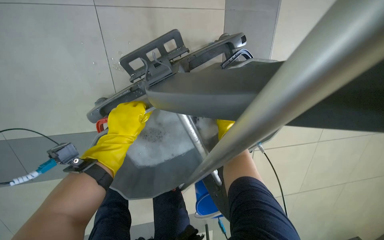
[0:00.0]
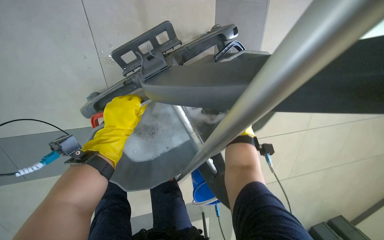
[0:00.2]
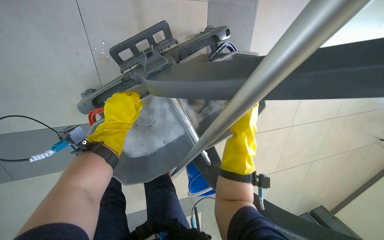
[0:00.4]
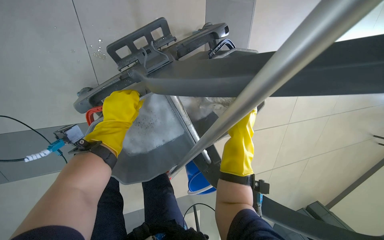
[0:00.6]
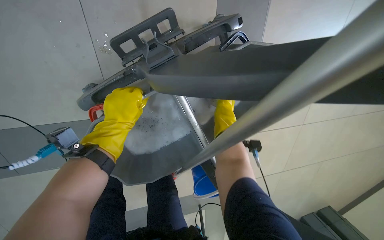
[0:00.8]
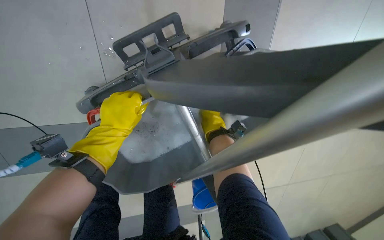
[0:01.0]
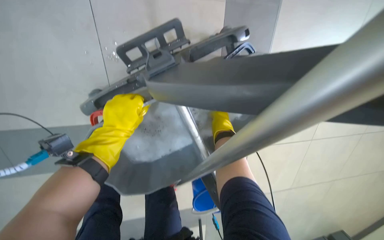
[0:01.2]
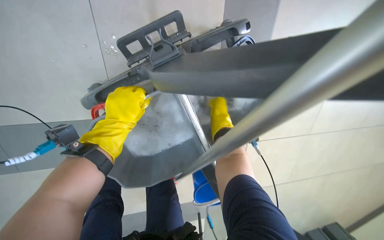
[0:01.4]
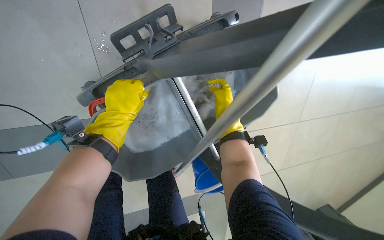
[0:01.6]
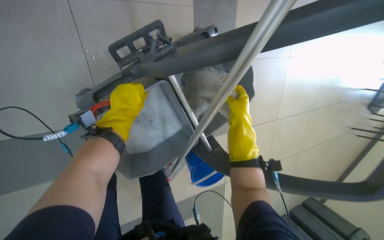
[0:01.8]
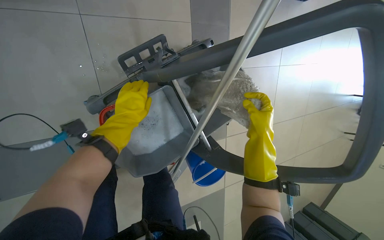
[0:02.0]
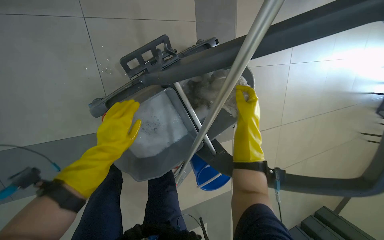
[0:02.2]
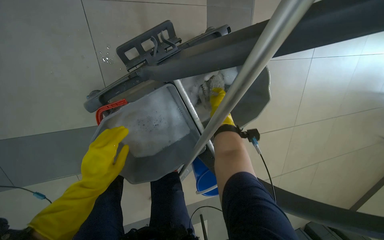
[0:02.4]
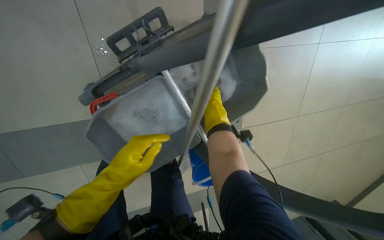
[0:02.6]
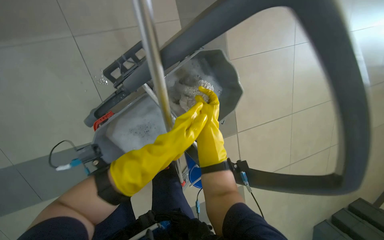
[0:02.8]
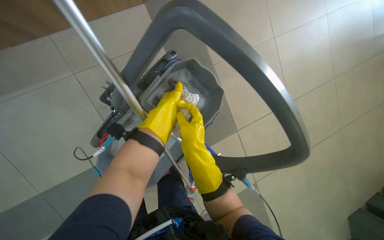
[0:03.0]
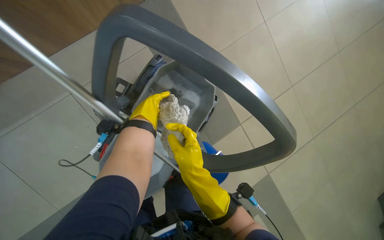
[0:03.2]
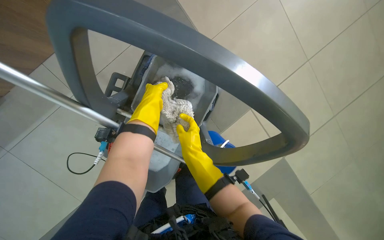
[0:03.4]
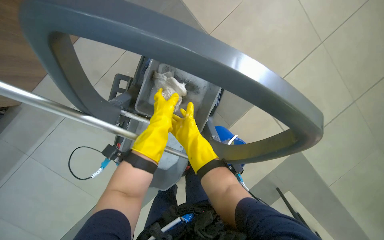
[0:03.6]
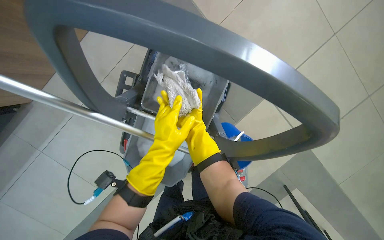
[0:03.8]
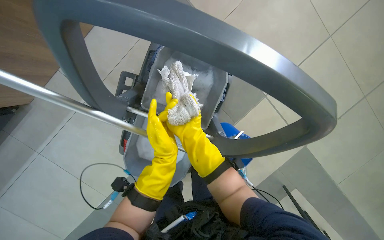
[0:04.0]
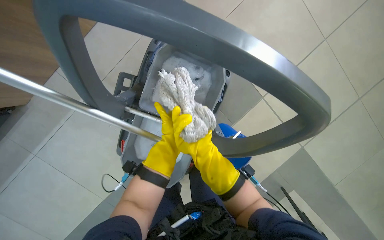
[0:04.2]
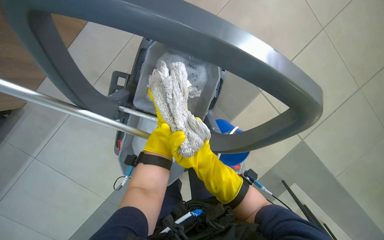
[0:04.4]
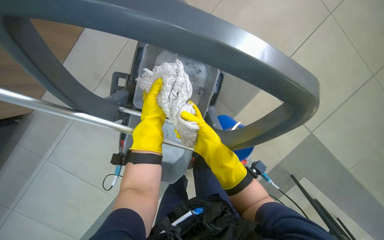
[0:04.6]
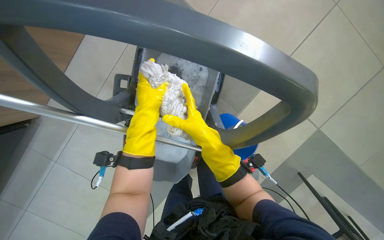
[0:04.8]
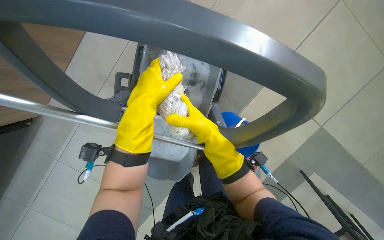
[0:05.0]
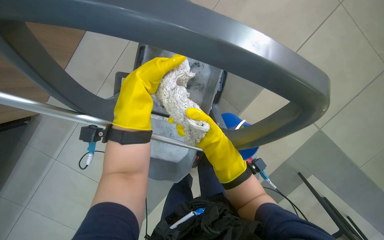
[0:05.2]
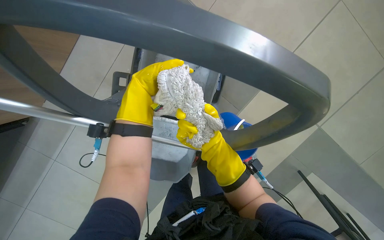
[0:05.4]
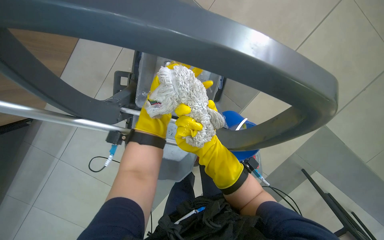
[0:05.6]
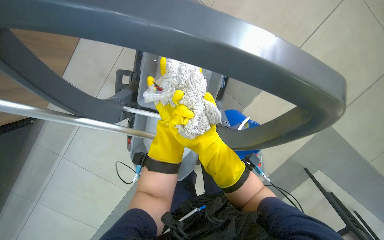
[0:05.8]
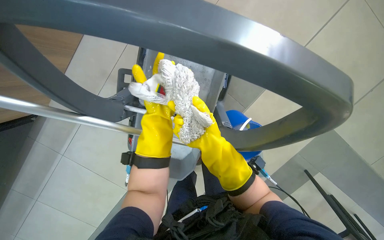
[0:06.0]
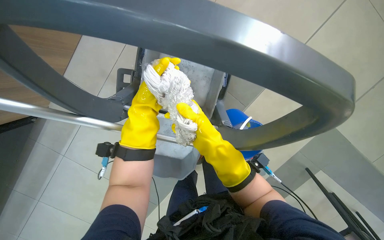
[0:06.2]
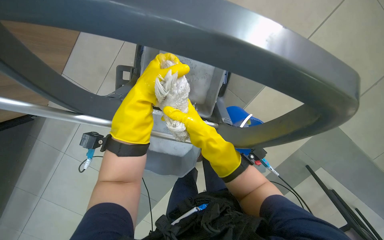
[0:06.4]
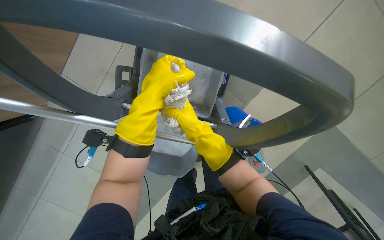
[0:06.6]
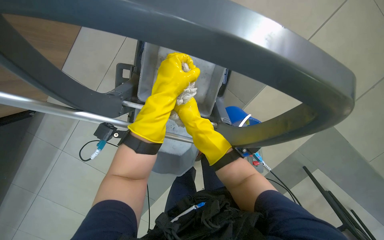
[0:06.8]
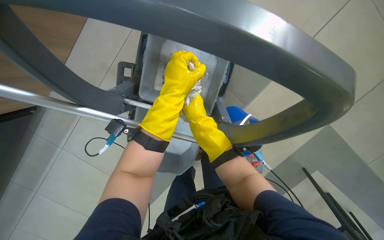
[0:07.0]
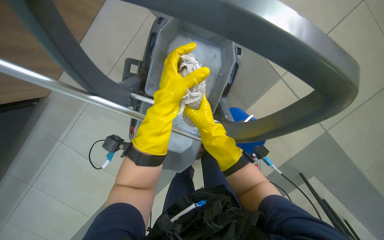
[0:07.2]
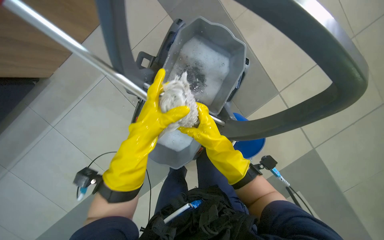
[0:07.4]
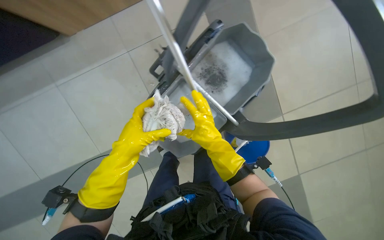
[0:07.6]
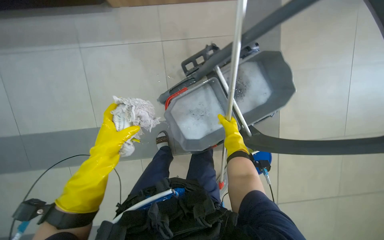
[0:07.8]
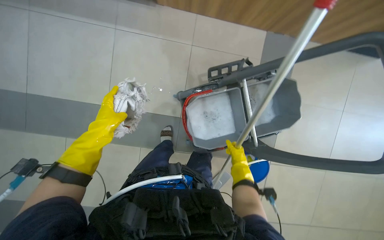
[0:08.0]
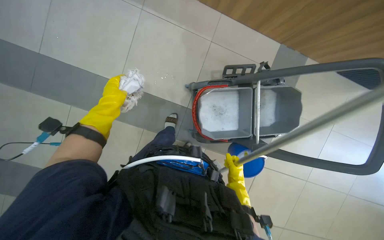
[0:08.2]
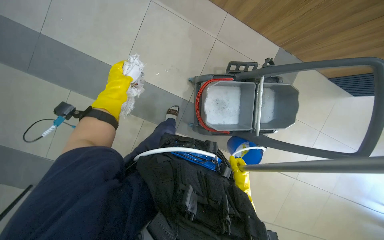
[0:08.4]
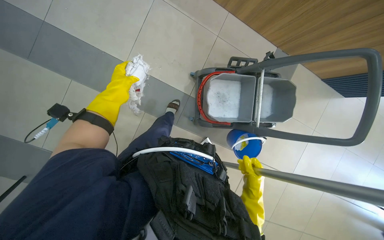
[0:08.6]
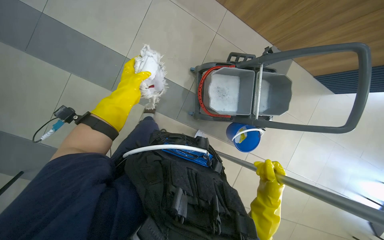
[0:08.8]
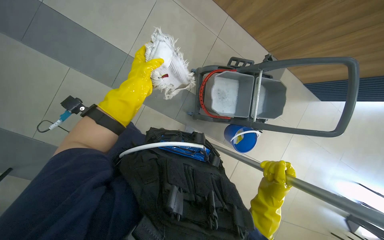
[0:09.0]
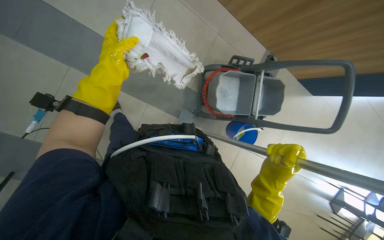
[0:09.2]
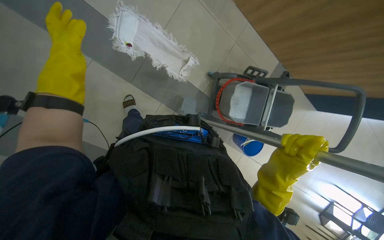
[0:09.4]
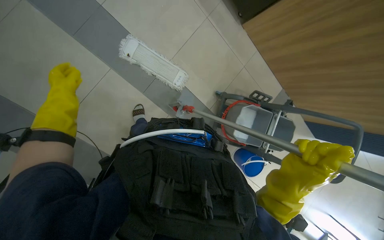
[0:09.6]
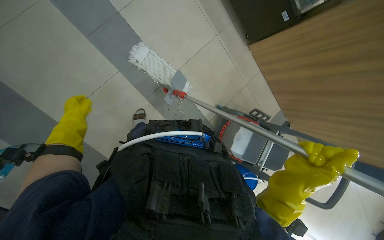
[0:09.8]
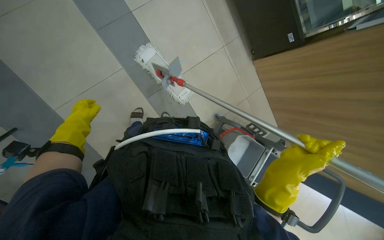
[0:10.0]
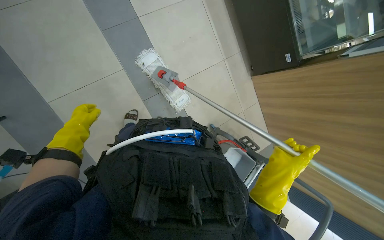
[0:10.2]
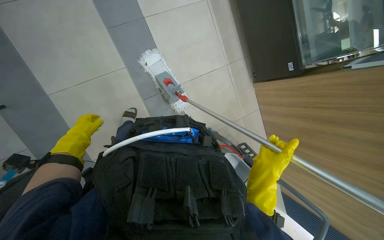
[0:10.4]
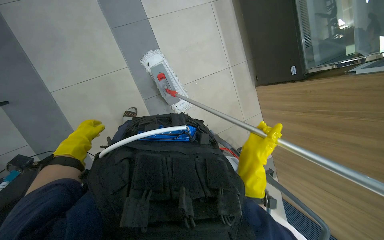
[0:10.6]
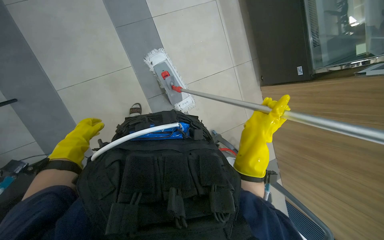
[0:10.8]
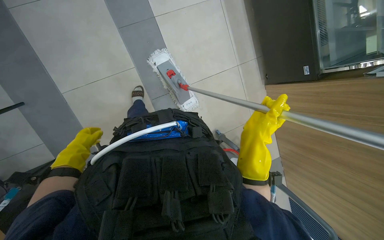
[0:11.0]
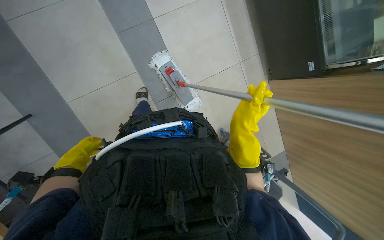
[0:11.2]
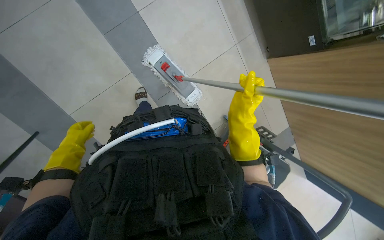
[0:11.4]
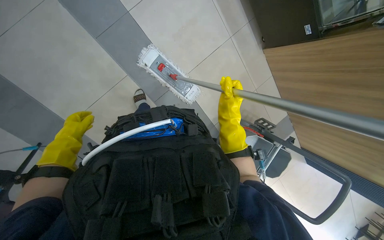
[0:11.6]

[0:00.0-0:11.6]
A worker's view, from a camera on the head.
Job: preparing cleaning supplies.
The whole recording: Cleaning and preparing mop. The worker cleans and wrings out the mop head in the bucket.
0:00.0 to 0:01.4: The right hand moves some 30 cm nearer to the camera and comes back.
0:01.4 to 0:02.8: The right hand shifts some 25 cm nearer to the camera. The left hand travels to the right by approximately 20 cm.
0:02.8 to 0:04.4: The view swings approximately 20 degrees to the left. Everything in view rotates approximately 30 degrees counterclockwise.
0:05.8 to 0:07.2: The left hand travels nearer to the camera and up the picture by approximately 15 cm.
0:07.2 to 0:08.8: The scene turns about 30 degrees clockwise in the picture. The right hand goes nearer and farther, approximately 30 cm each way, reversing 2 times. The left hand heads to the left, covering some 50 cm.
0:08.8 to 0:10.2: The scene turns approximately 30 degrees clockwise in the picture.
0:10.2 to 0:11.6: The right hand heads up the picture and farther from the camera, covering approximately 20 cm.

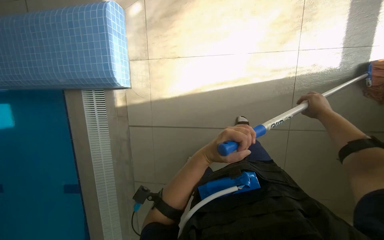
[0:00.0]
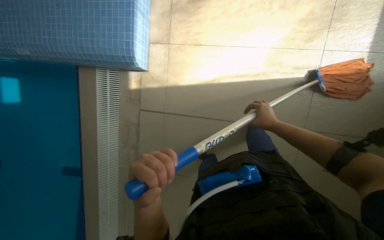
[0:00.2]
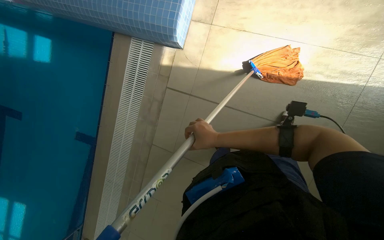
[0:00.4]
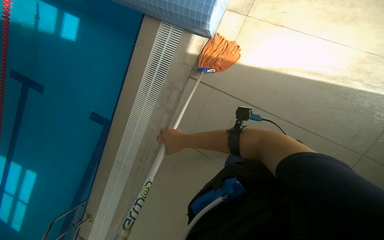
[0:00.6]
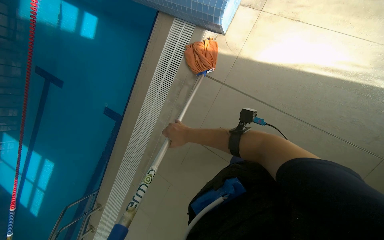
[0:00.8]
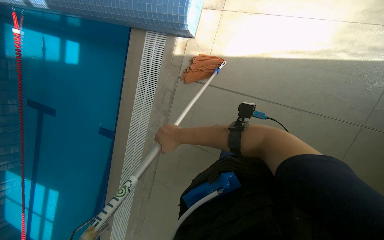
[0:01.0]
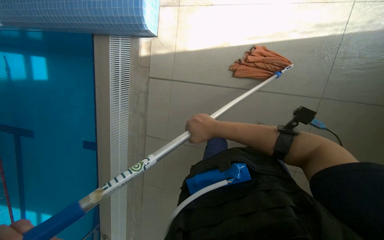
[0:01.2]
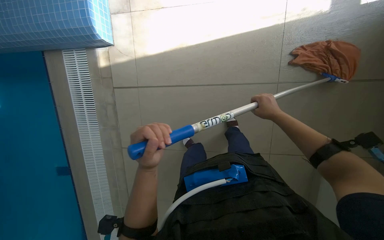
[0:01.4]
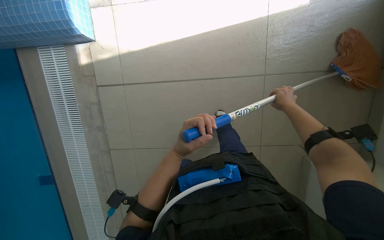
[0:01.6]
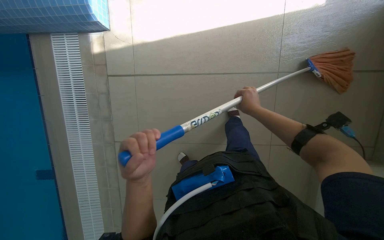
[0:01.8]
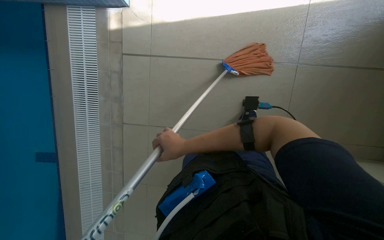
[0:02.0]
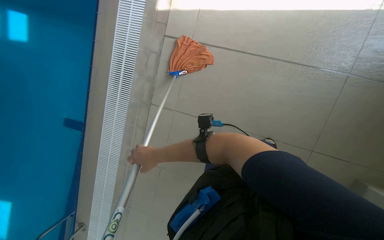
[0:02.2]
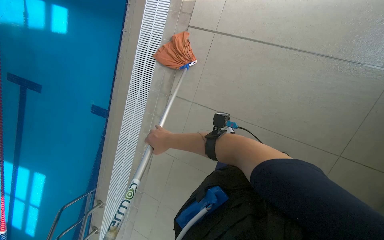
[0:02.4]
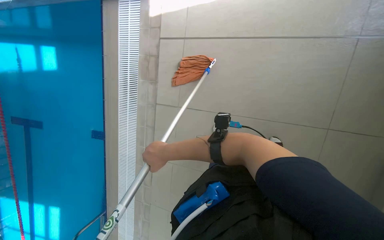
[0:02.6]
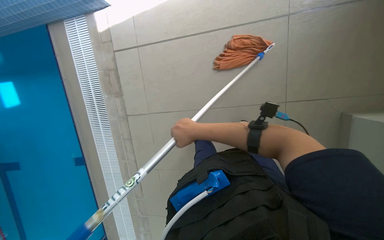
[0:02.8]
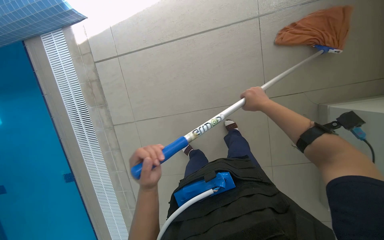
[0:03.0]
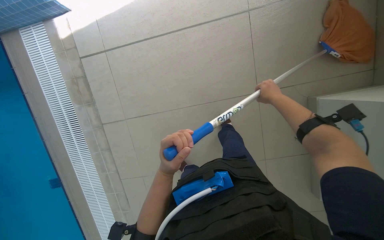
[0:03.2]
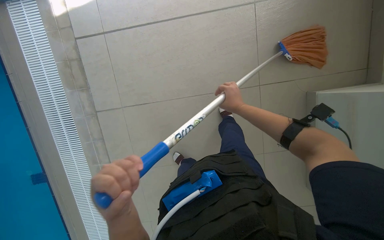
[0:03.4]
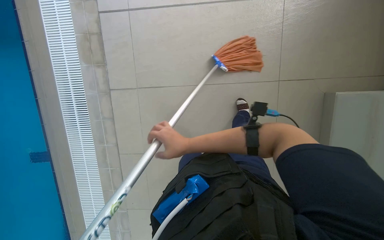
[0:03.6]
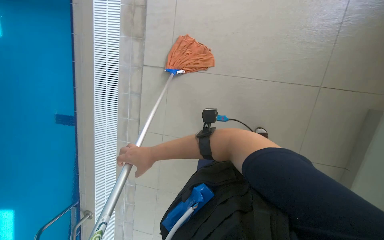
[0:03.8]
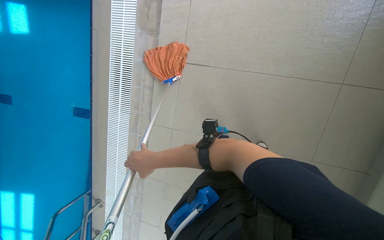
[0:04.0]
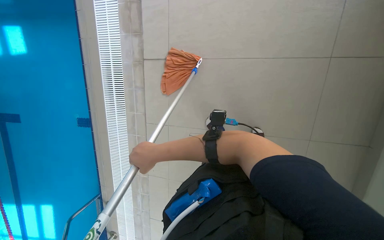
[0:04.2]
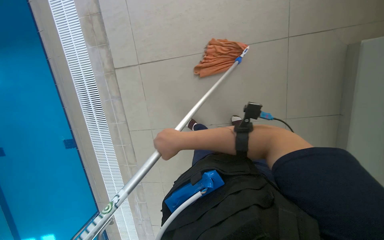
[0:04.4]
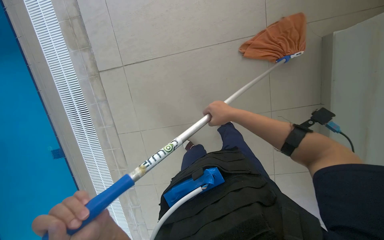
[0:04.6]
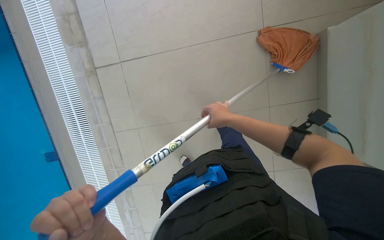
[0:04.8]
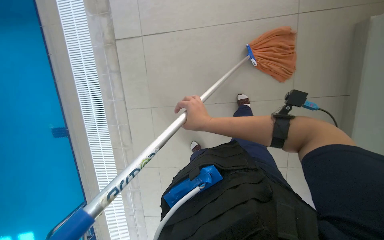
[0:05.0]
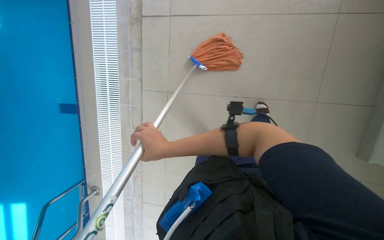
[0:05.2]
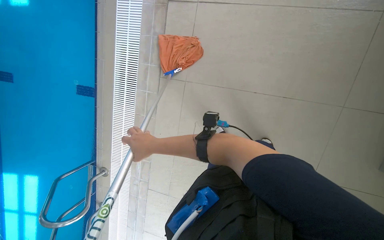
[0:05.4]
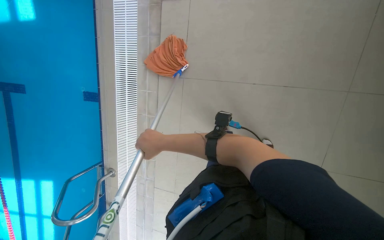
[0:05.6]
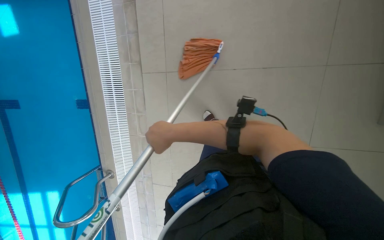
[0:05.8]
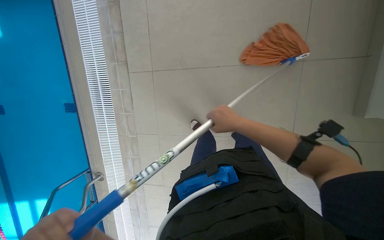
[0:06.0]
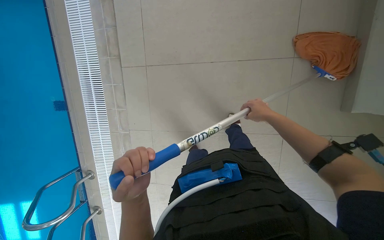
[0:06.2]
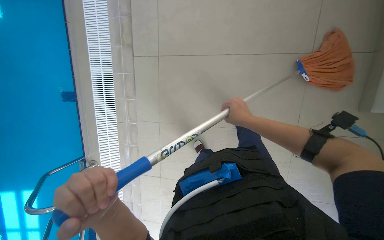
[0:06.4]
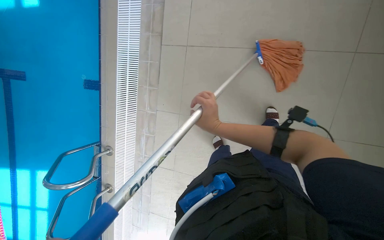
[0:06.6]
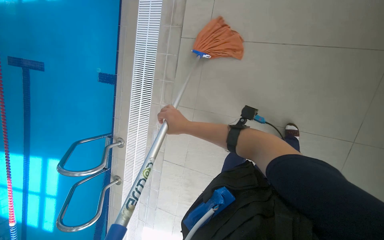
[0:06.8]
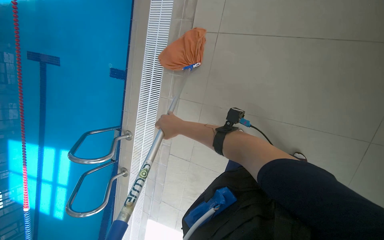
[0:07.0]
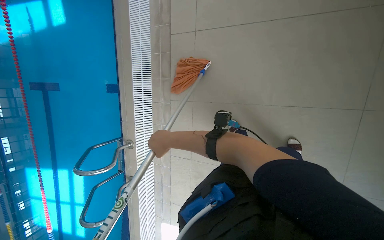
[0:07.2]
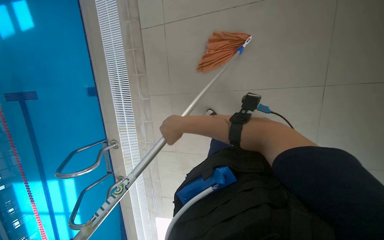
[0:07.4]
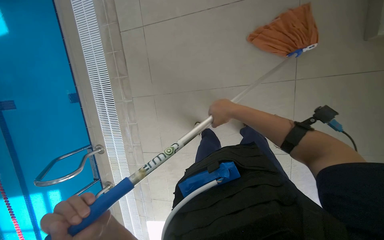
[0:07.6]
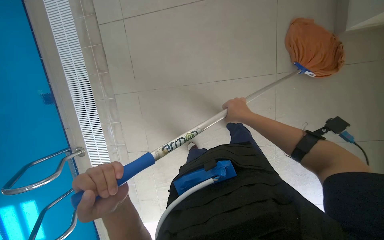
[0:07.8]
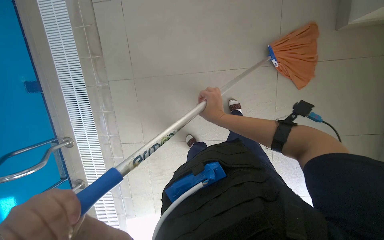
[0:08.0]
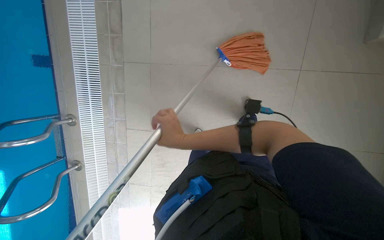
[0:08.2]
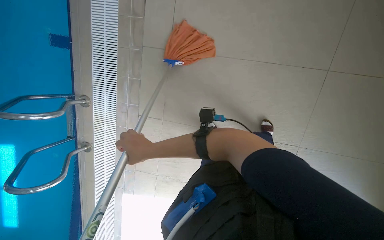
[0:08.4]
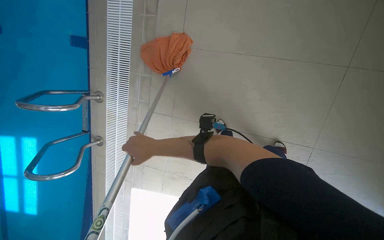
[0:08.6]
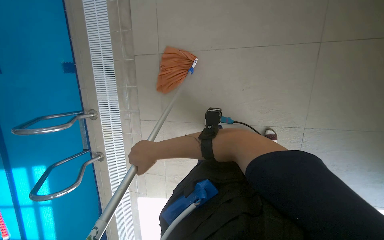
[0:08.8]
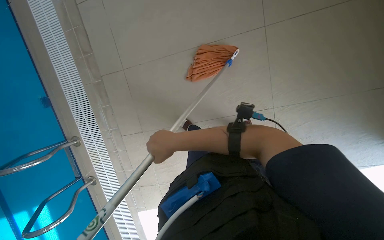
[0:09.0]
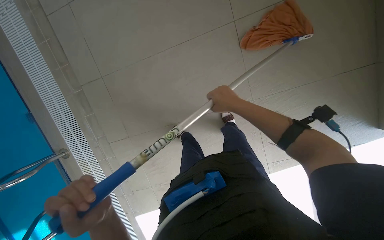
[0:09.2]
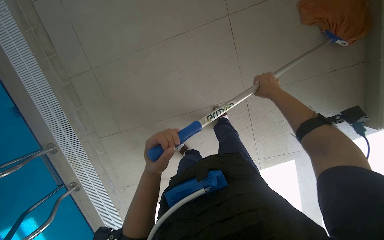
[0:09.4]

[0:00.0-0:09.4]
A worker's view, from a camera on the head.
Job: mopping floor.
The whole recording: Mopping pool deck. The worker mops the tiled floor and corners around the pool.
0:03.2 to 0:04.8: The right hand goes some 15 cm down the picture.
0:06.2 to 0:07.8: The right hand travels to the left and back again, some 25 cm each way.
